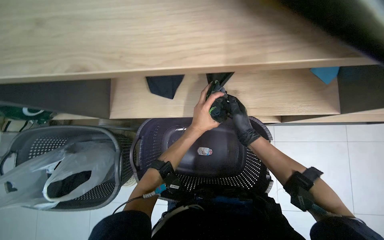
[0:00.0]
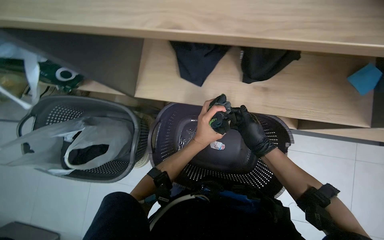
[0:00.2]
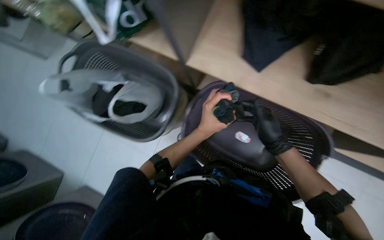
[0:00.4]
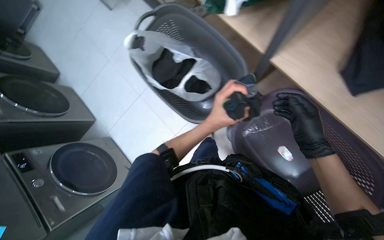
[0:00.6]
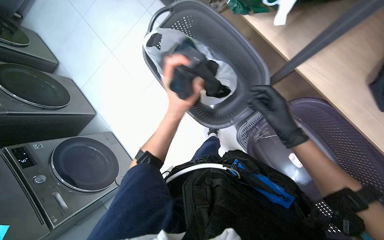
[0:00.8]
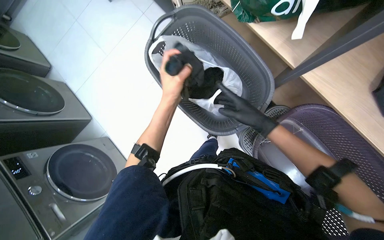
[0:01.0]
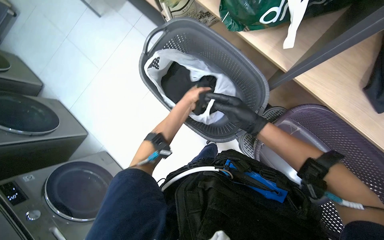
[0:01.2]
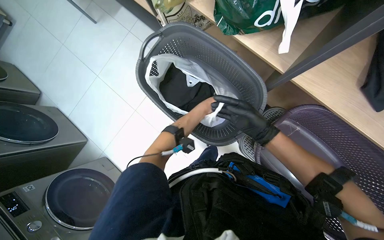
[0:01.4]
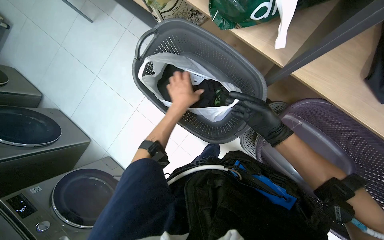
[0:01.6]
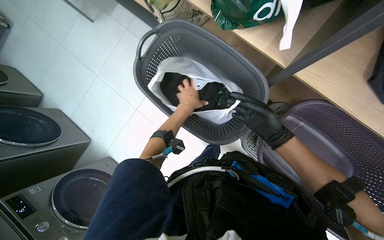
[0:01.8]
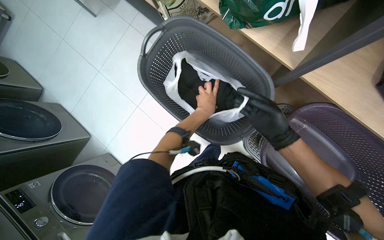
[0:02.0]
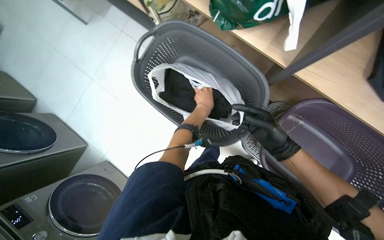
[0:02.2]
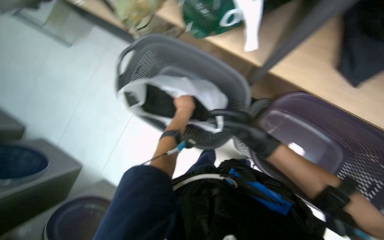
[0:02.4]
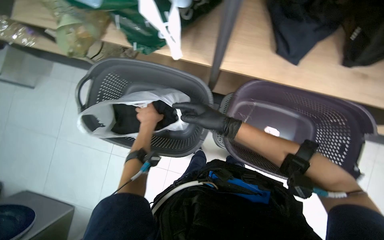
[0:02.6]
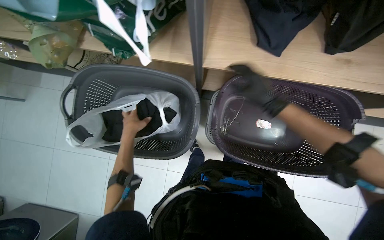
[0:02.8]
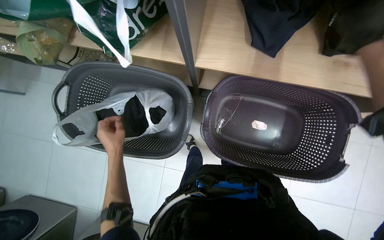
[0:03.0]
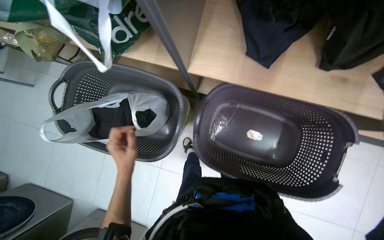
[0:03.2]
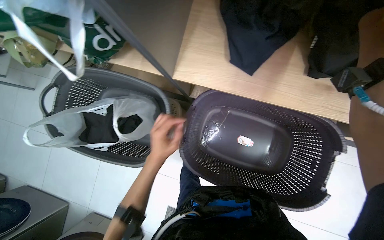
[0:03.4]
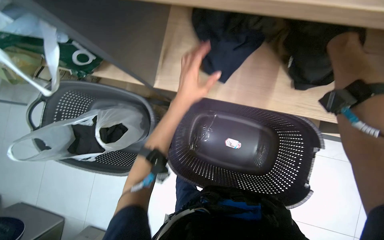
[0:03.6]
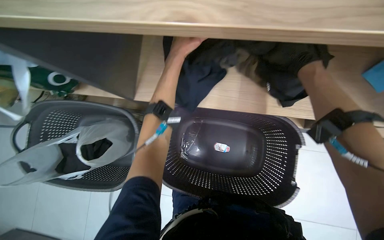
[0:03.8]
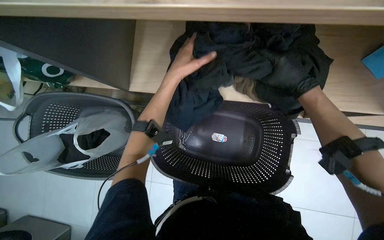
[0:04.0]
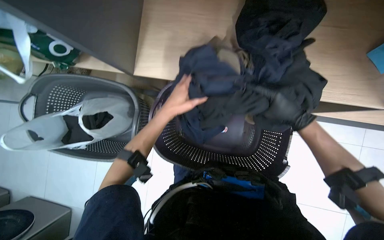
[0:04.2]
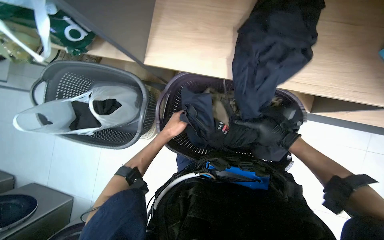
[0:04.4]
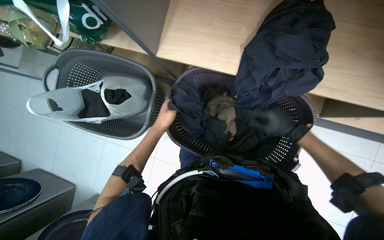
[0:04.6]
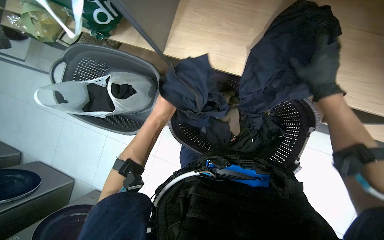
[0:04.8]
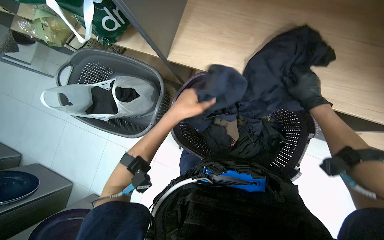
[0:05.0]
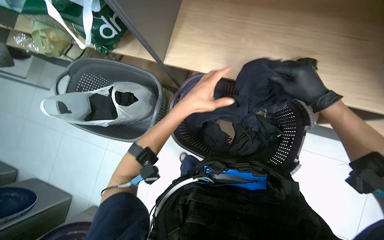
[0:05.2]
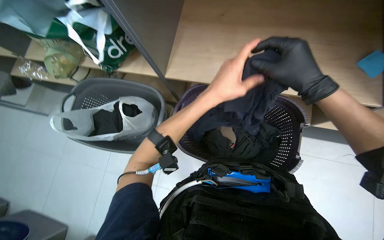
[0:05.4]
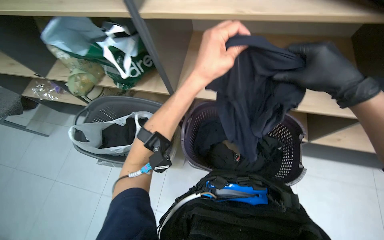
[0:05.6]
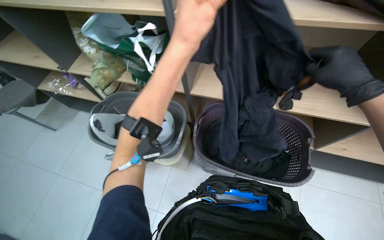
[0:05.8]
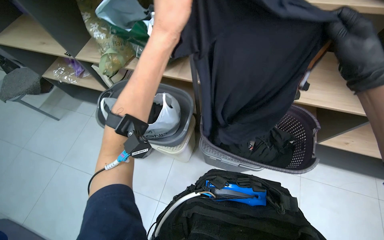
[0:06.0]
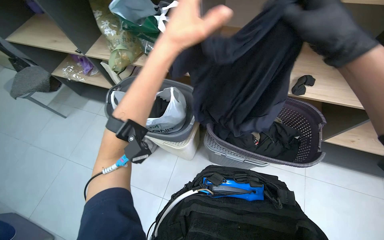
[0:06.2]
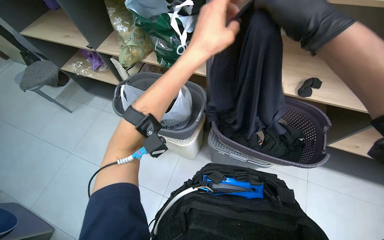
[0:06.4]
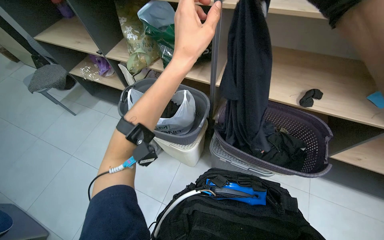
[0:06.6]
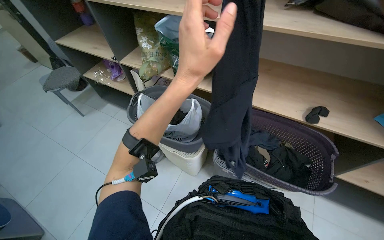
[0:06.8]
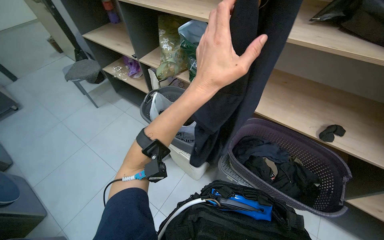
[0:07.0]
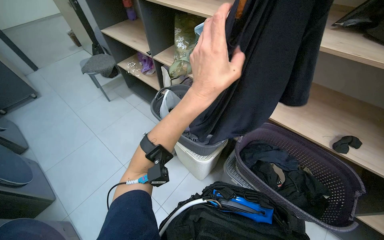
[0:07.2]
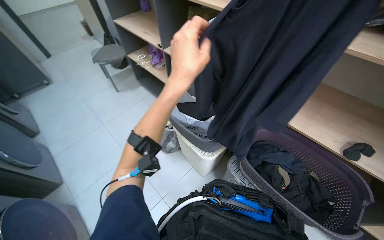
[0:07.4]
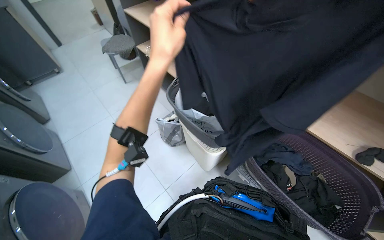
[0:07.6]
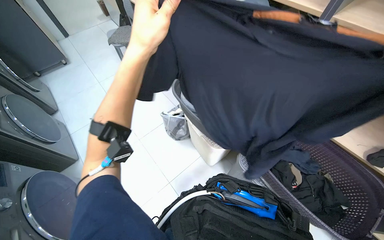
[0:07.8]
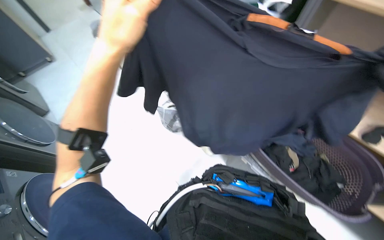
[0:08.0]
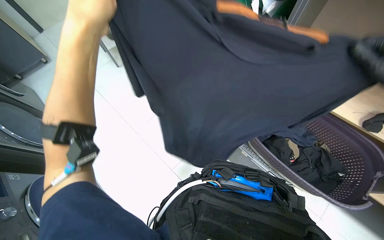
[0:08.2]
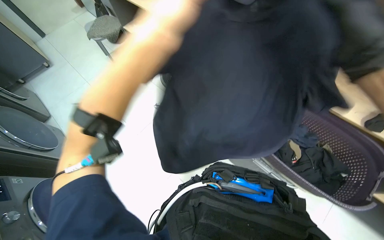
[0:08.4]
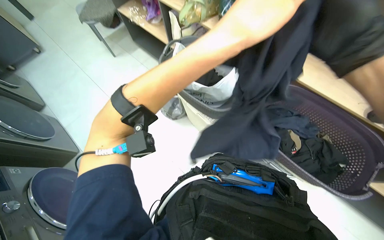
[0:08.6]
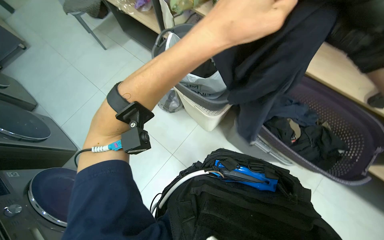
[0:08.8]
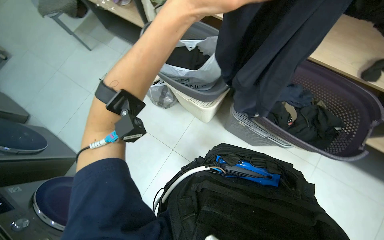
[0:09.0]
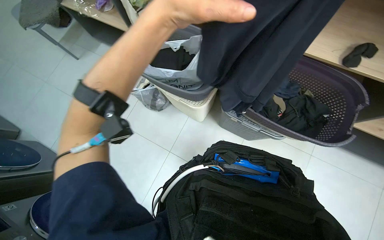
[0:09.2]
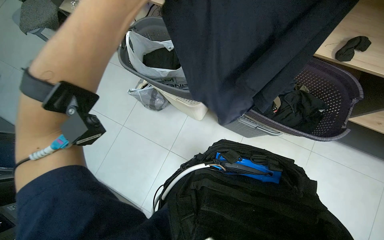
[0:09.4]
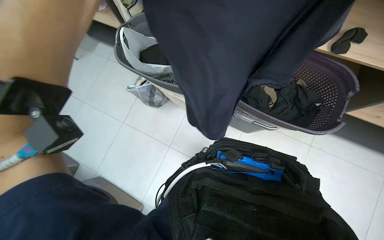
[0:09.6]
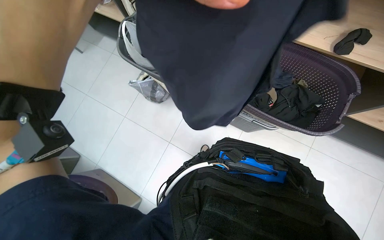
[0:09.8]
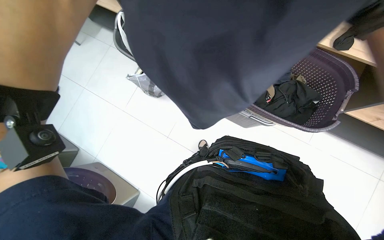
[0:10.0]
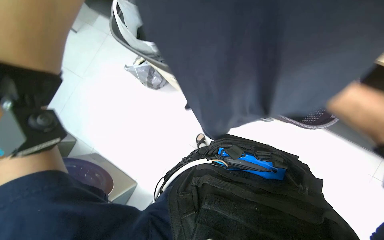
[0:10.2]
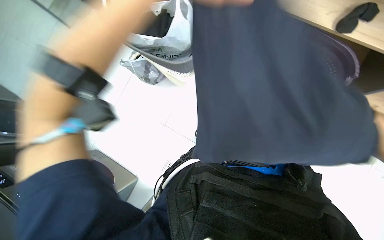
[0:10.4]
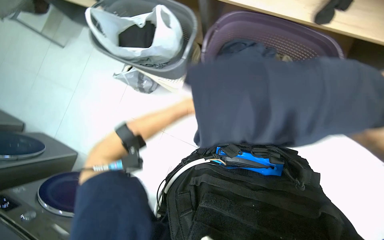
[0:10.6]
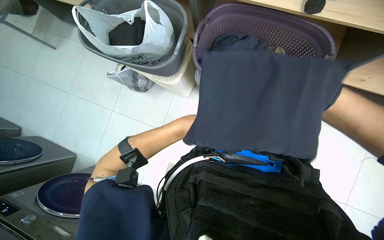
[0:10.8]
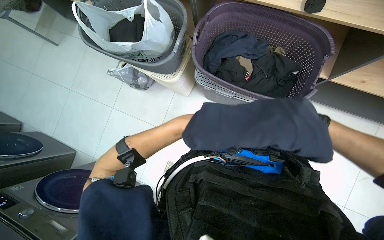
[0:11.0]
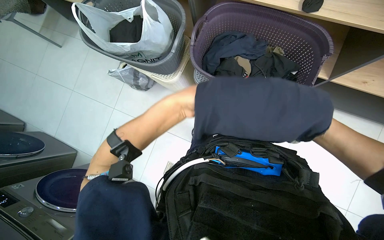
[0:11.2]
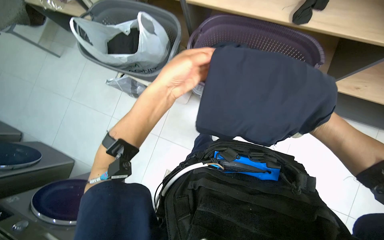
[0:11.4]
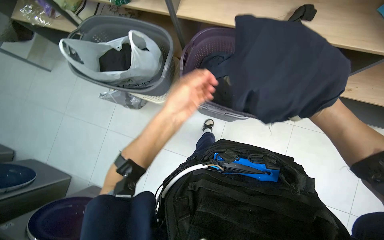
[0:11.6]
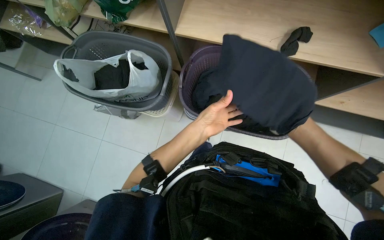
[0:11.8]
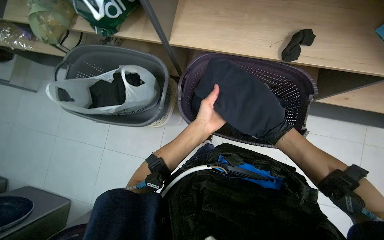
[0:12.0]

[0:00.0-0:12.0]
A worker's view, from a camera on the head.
Job: managing laundry.
The whole recording: Sorting clothes from laundry basket. The worker sorts clothes by picking them from bags and inspecting them before placing them into laundry baskets.
0:00.0 to 0:01.6: The left hand swings nearer and farther, approximately 20 cm each way, with 2 reversals.
0:01.6 to 0:03.0: Everything in view rotates roughly 25 degrees counterclockwise.
0:03.0 to 0:04.4: The left hand travels to the right by some 35 cm, and travels up the picture and back again, about 35 cm each way. Meanwhile the right hand shifts roughly 20 cm down the picture and farther from the camera.
0:04.4 to 0:06.0: The view tips upward by approximately 25 degrees. Both hands travel together nearer to the camera, some 40 cm.
0:06.0 to 0:07.6: The wearer's head swings some 30 degrees to the left. The left hand heads down the picture, covering some 15 cm.
0:07.6 to 0:09.0: The wearer looks roughly 20 degrees further downward.

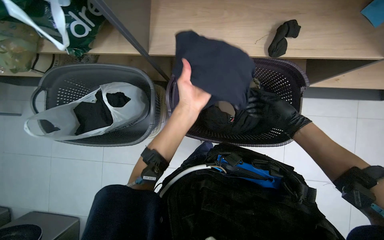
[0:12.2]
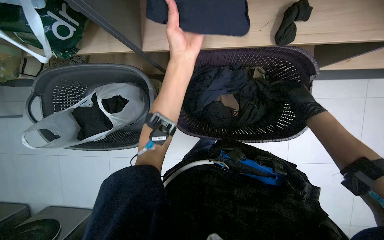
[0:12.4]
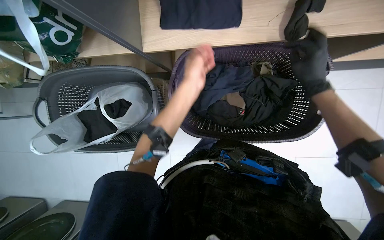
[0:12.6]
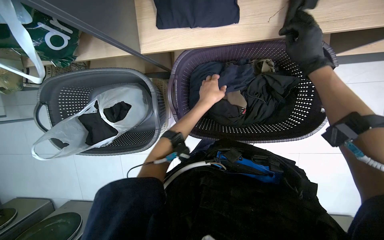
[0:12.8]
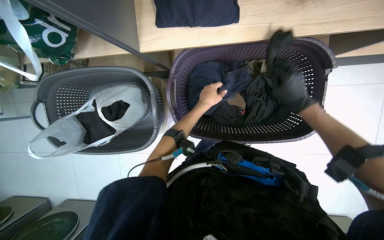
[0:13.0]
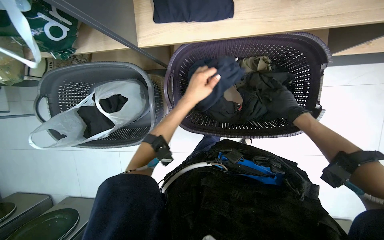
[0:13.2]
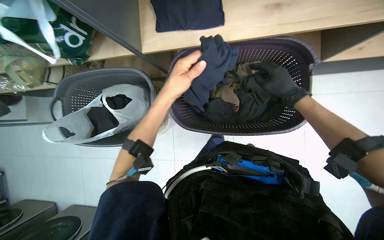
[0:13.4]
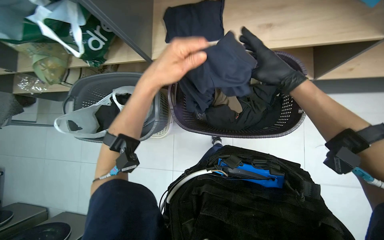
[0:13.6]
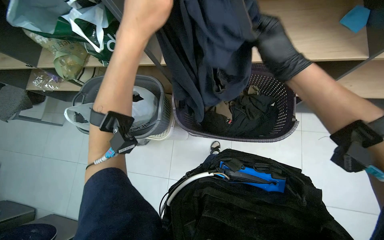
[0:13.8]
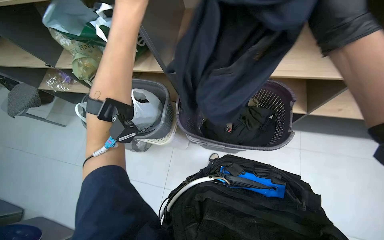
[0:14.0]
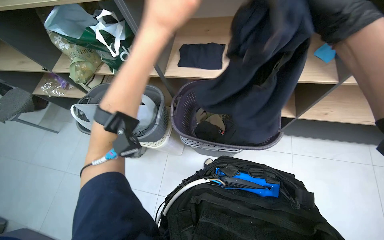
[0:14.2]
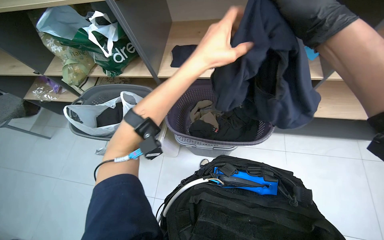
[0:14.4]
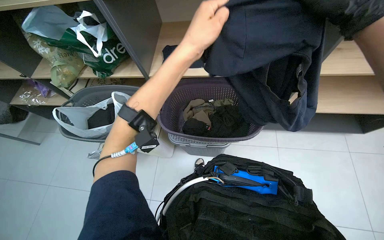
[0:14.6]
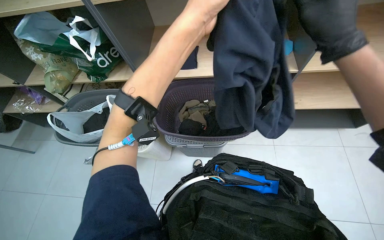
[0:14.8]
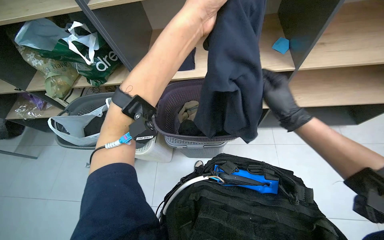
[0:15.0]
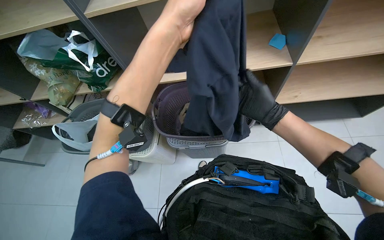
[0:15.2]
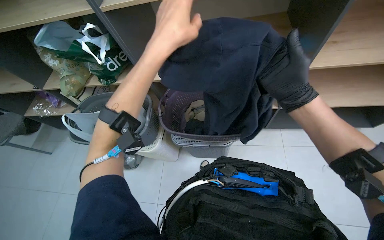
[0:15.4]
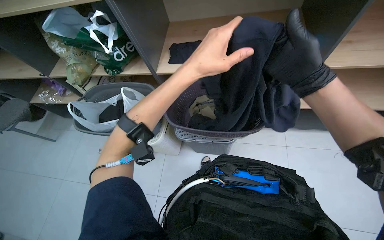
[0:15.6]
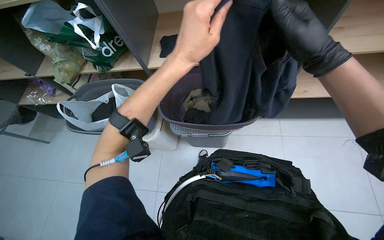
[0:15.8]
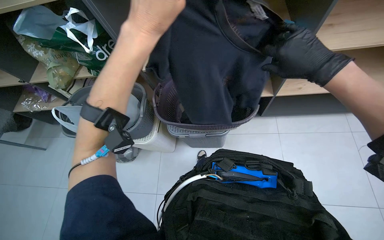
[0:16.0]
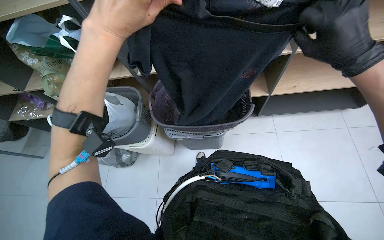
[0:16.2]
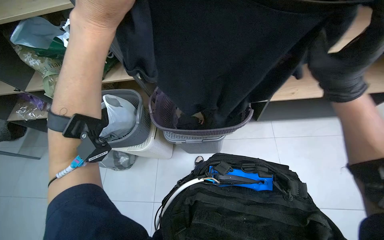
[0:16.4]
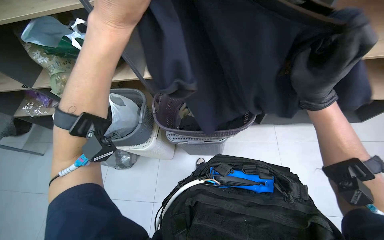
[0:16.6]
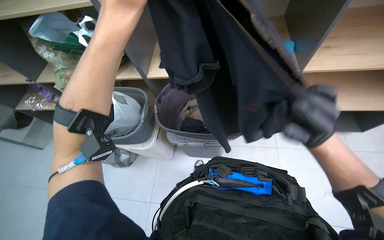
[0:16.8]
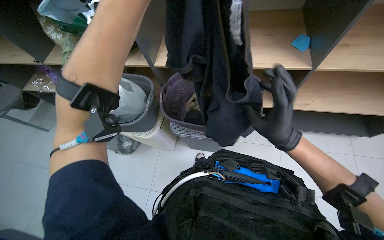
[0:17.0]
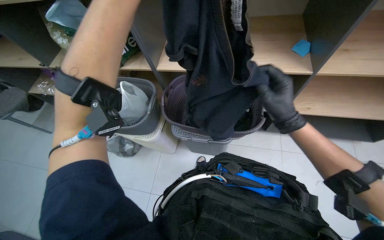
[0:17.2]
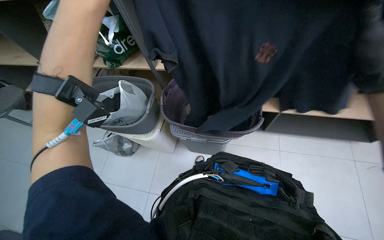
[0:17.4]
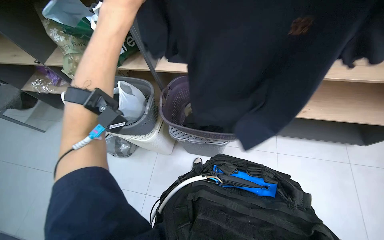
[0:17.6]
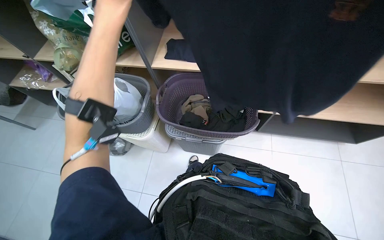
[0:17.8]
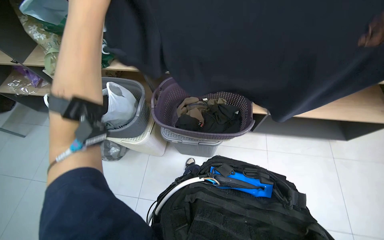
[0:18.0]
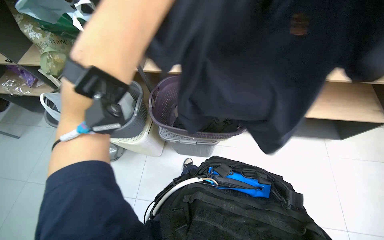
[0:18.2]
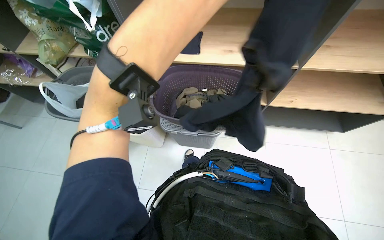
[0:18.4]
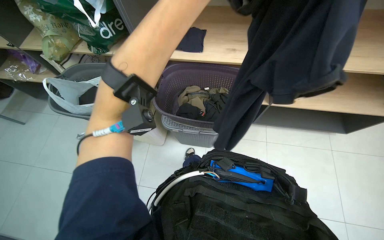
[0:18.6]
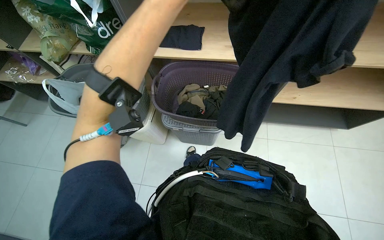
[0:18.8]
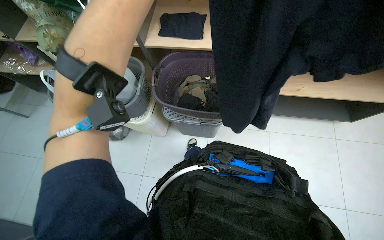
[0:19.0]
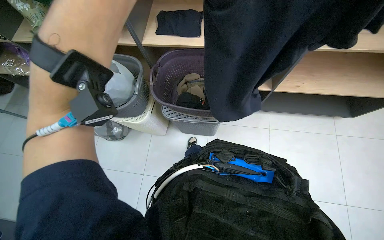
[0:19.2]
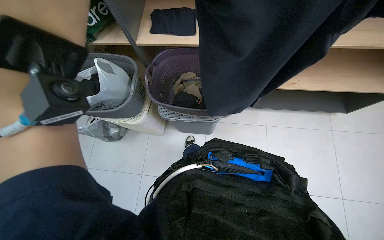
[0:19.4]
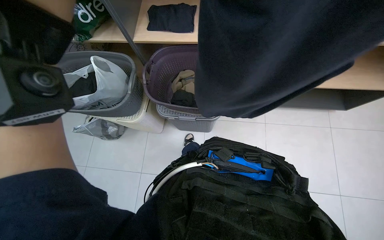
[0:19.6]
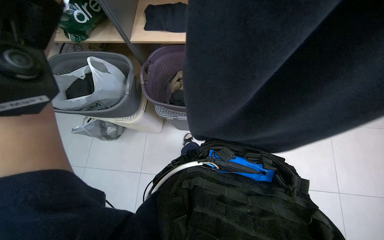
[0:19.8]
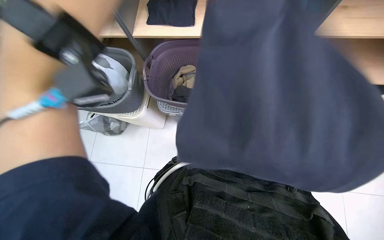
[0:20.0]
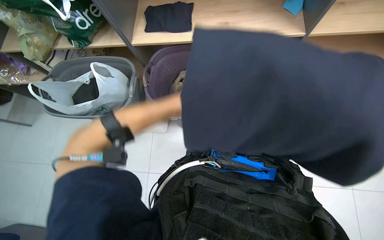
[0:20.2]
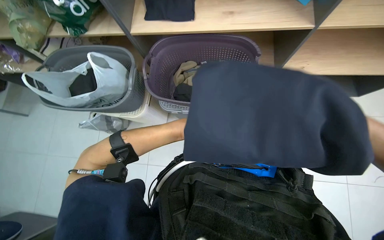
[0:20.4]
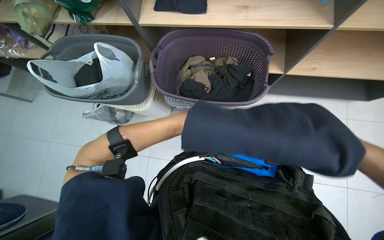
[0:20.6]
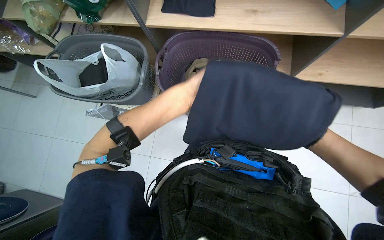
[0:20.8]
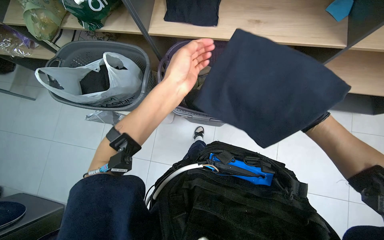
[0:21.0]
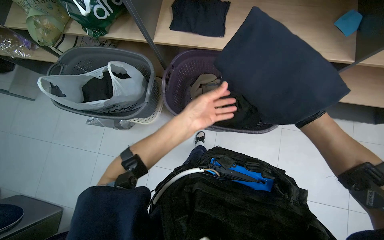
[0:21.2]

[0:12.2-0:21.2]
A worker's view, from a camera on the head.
Job: managing laundry.
The whole recording: Sorting clothes from laundry basket. The worker sorts clothes by picking them from bags and inspecting them before placing them into laundry baskets.
0:12.2 to 0:13.8: The hands both shift nearer to the camera by about 20 cm.
0:13.8 to 0:15.2: The view tilts about 15 degrees upward. The left hand heads to the right, covering some 15 cm.
0:15.2 to 0:16.6: The left hand goes some 10 cm to the left. The right hand shifts about 15 cm nearer to the camera.
